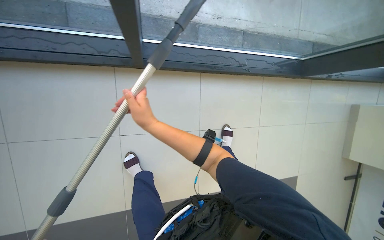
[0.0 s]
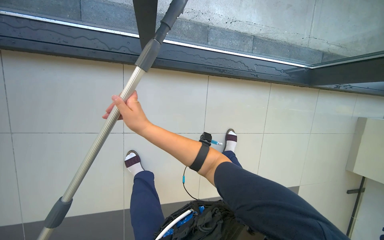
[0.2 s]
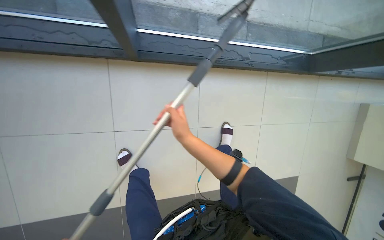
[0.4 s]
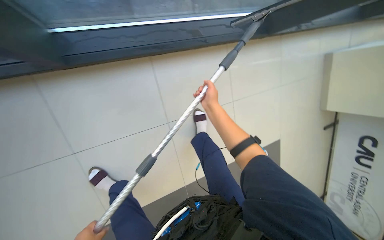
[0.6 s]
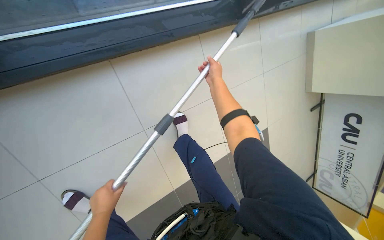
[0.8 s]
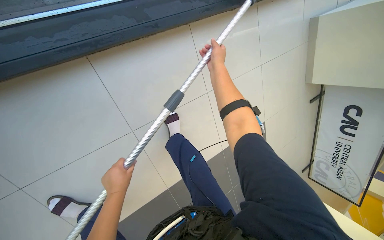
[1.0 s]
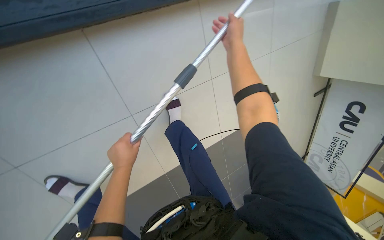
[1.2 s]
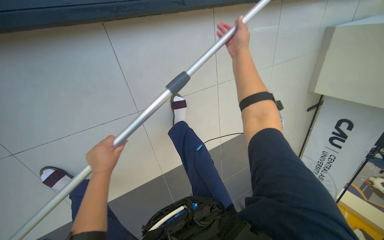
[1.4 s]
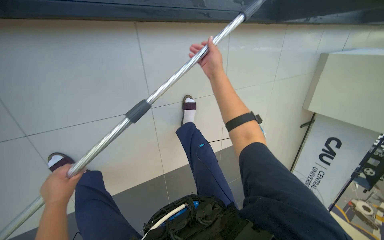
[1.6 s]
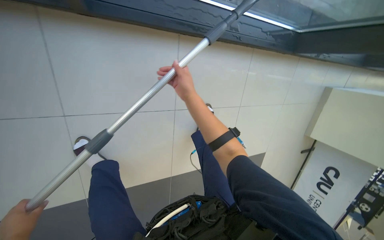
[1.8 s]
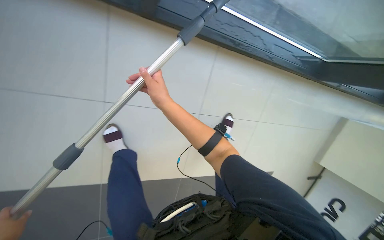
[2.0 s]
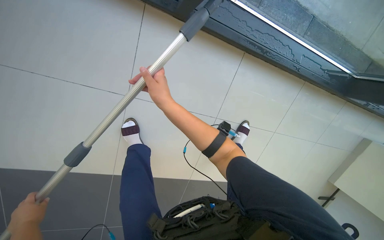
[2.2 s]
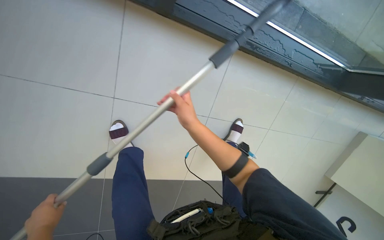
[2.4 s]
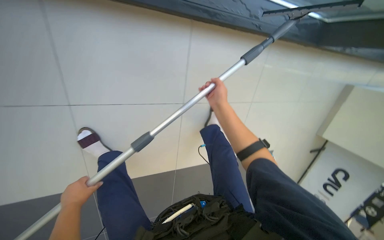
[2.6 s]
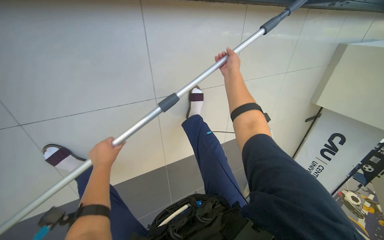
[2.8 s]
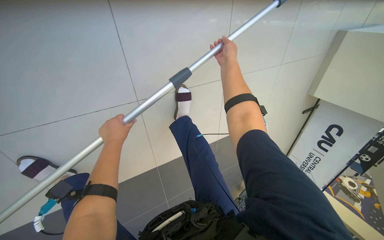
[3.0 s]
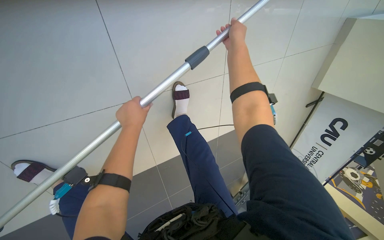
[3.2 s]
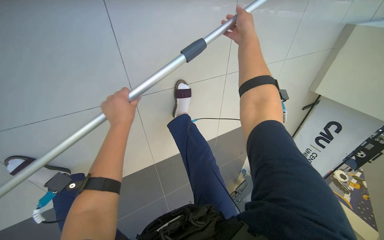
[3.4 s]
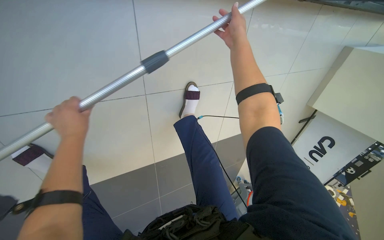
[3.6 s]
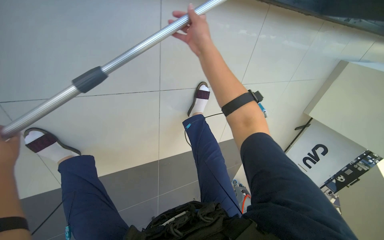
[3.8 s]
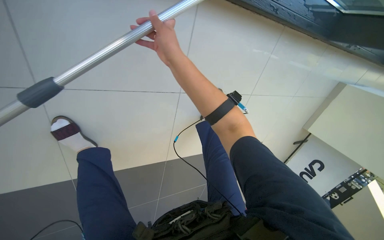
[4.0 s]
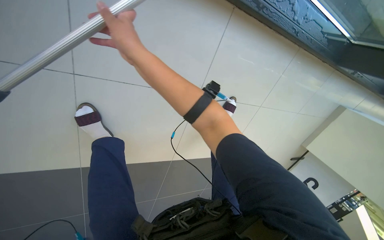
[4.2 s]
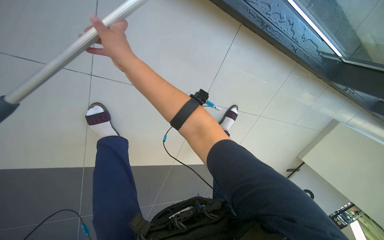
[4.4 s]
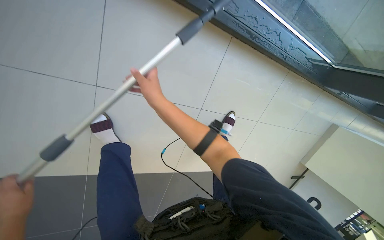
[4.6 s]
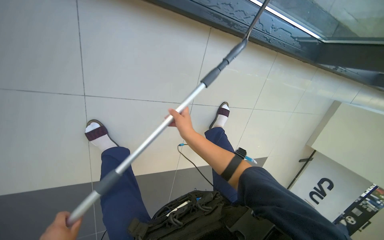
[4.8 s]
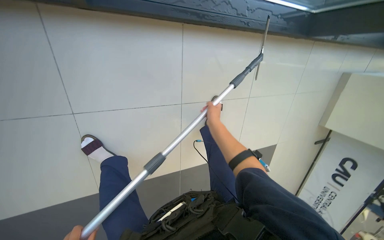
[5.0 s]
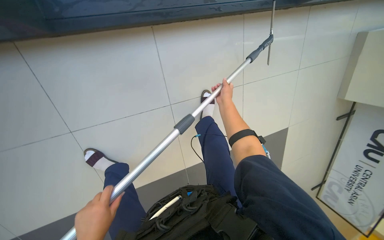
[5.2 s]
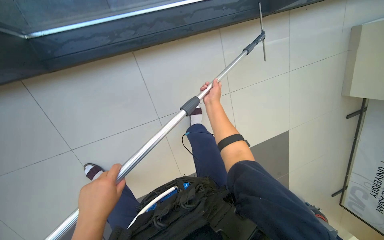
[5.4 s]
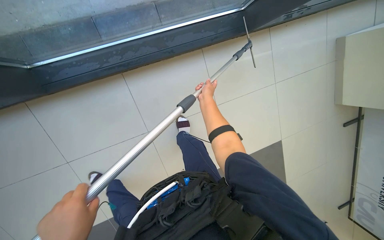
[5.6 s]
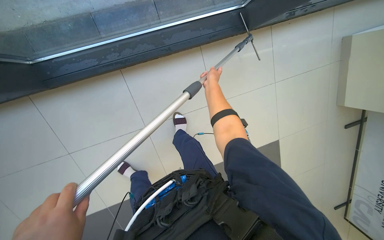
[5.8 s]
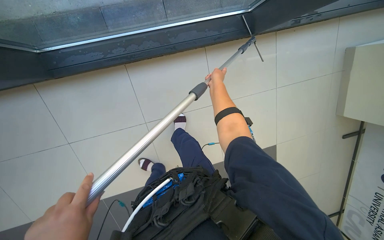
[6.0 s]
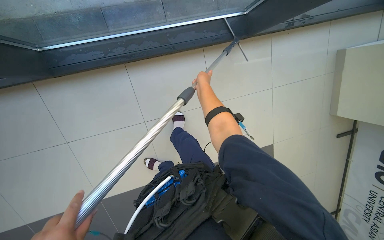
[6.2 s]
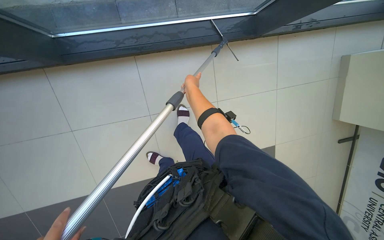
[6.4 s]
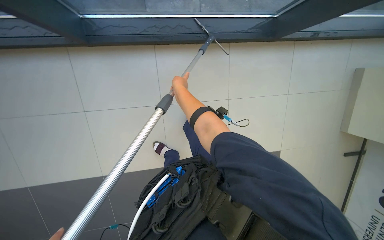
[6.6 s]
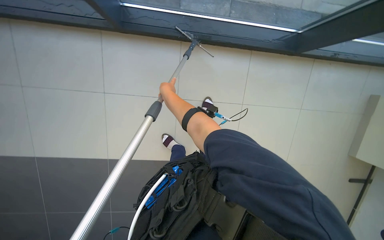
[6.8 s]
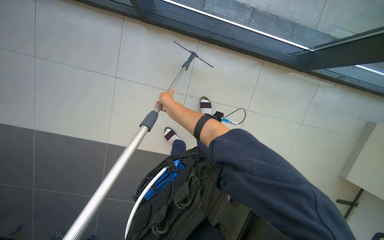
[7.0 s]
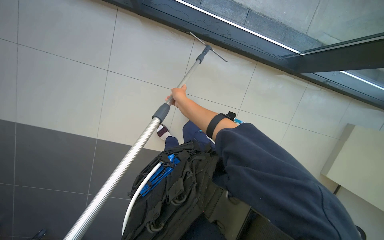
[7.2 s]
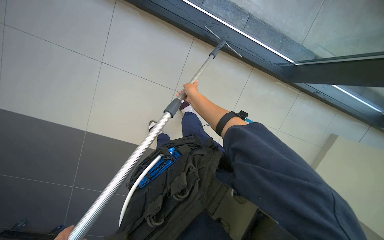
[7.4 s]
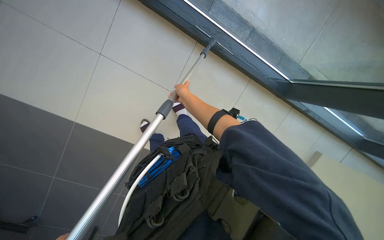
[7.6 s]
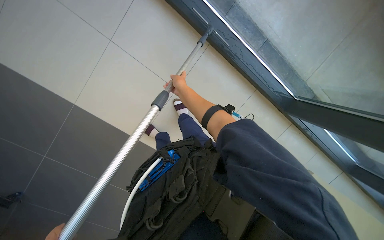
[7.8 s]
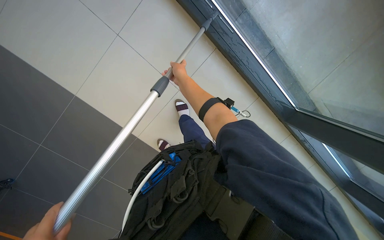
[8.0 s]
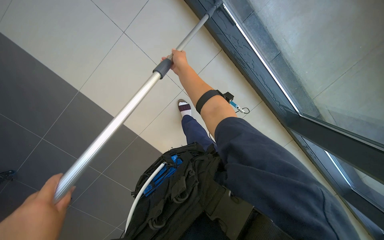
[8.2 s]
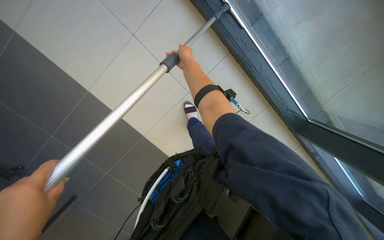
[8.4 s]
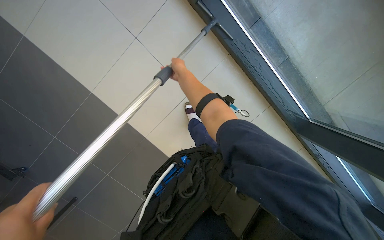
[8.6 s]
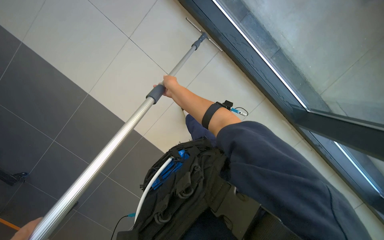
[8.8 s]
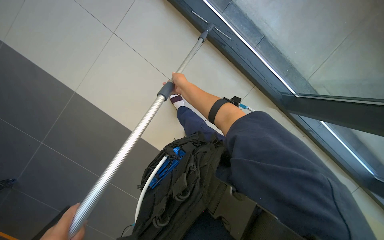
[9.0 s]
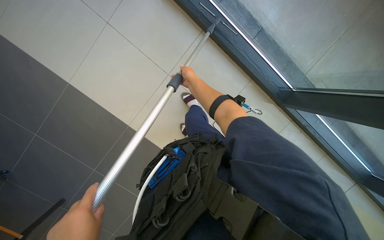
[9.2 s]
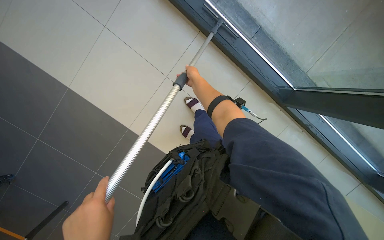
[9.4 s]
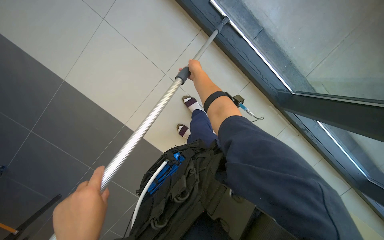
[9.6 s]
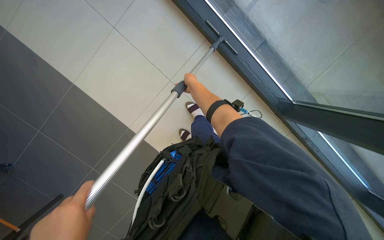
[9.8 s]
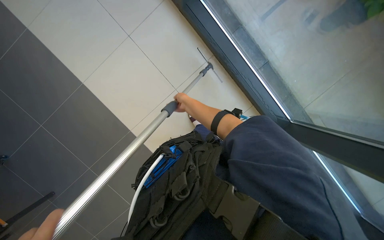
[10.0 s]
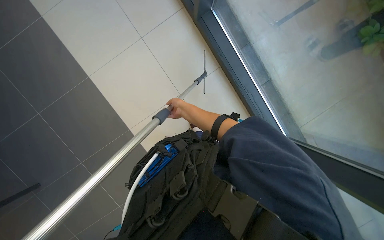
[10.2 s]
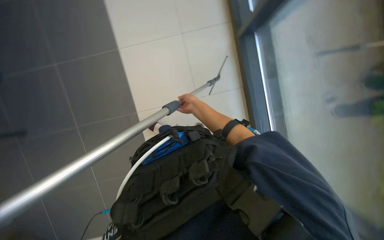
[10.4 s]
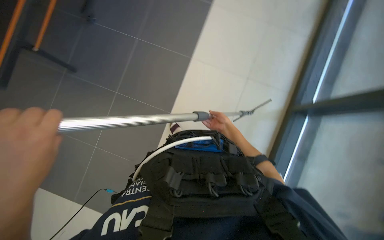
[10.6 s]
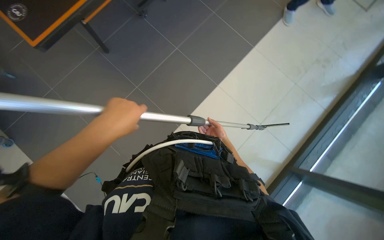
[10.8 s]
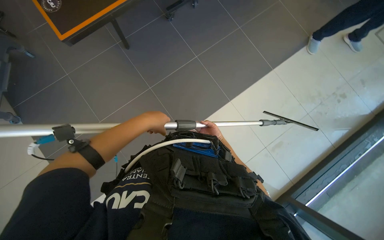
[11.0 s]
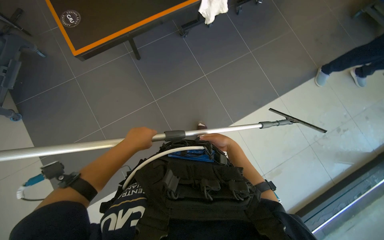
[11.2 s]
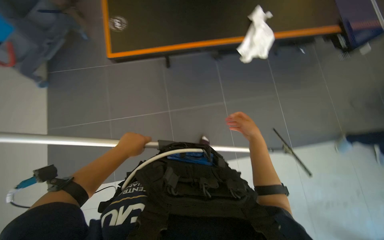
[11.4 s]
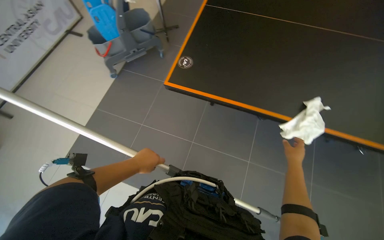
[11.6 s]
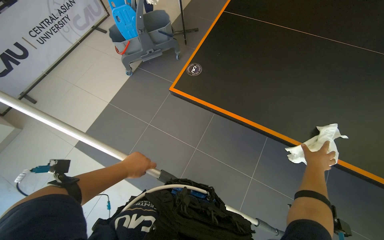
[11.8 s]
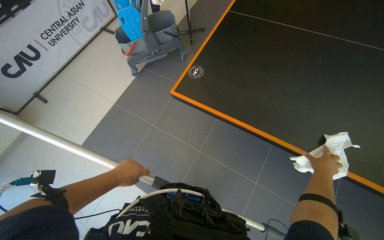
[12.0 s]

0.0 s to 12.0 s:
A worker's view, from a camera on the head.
Job: cleaning windows.
The whole recording: Cleaning glass panels and frames. The worker cleans the glass panels with a squeegee and wipes the window frames with a cloth.
0.0 to 1.6 s: The view tips downward by some 15 degrees.
3.0 to 4.4 s: The right hand heads to the left, covering some 40 cm.
4.4 to 6.0 s: The camera travels some 60 cm. The camera sweeps to the left, by roughly 20 degrees. The scene turns some 25 degrees counterclockwise in the picture.
6.0 to 7.6 s: The head travels about 50 cm. Everything in view rotates roughly 40 degrees clockwise.
9.0 to 10.4 s: The camera pitches upward, by about 15 degrees. The scene rotates clockwise by about 35 degrees.

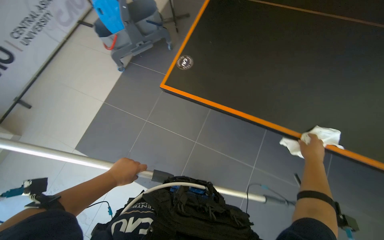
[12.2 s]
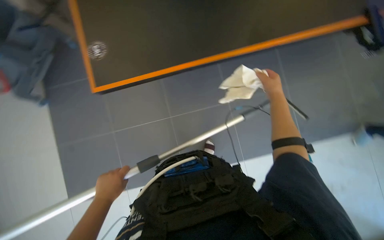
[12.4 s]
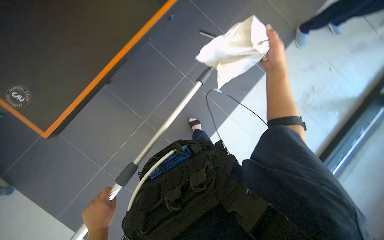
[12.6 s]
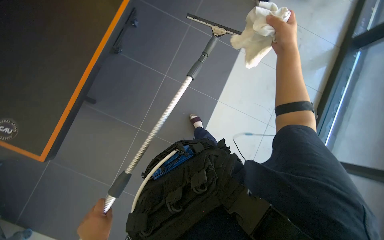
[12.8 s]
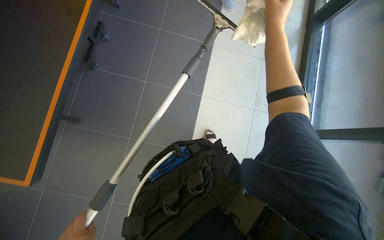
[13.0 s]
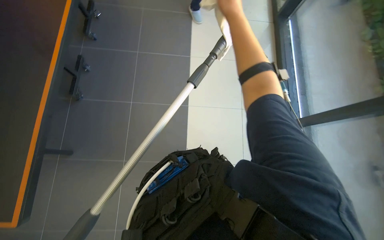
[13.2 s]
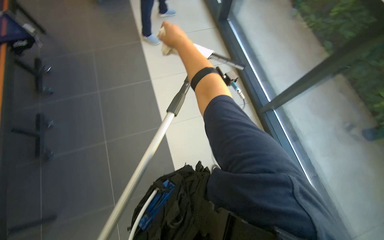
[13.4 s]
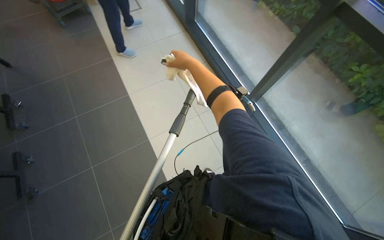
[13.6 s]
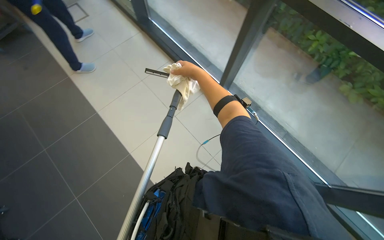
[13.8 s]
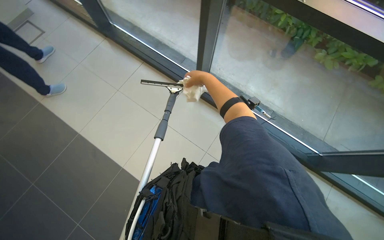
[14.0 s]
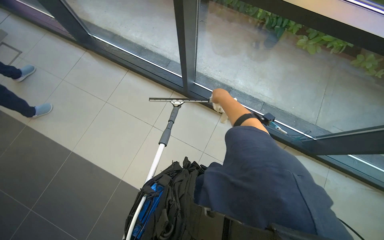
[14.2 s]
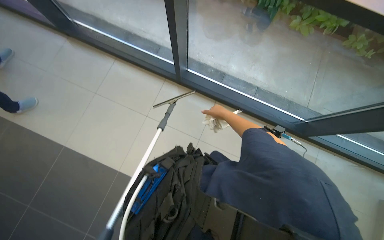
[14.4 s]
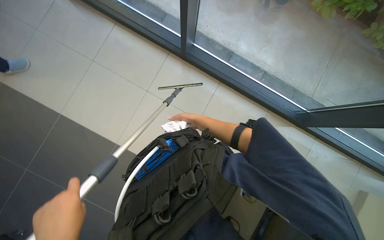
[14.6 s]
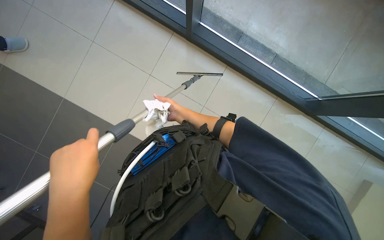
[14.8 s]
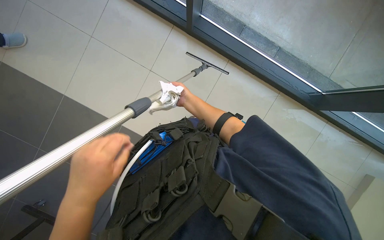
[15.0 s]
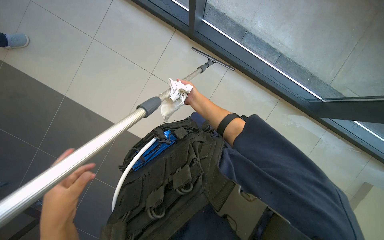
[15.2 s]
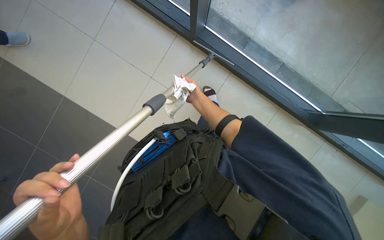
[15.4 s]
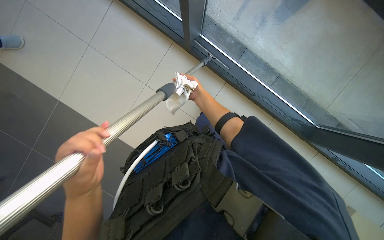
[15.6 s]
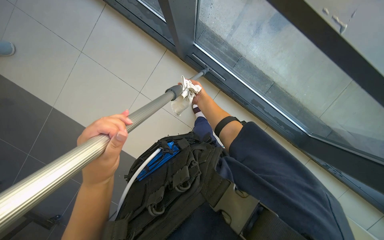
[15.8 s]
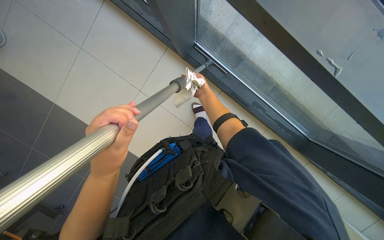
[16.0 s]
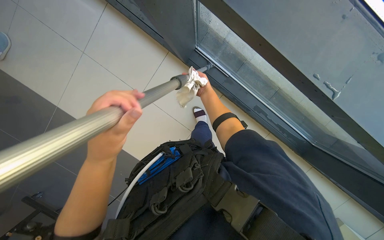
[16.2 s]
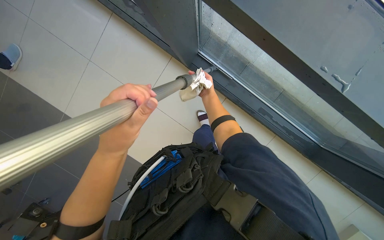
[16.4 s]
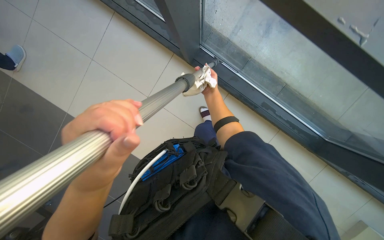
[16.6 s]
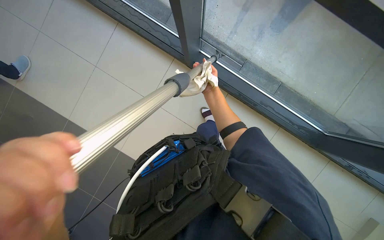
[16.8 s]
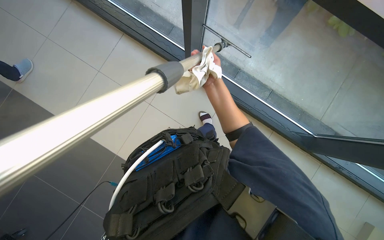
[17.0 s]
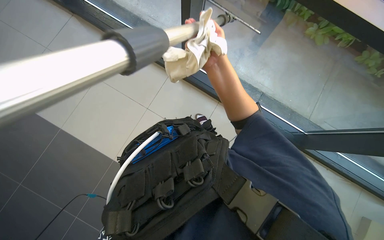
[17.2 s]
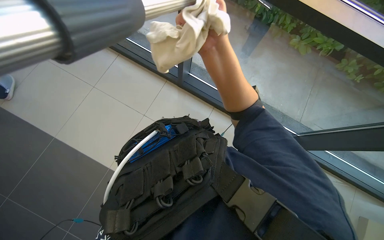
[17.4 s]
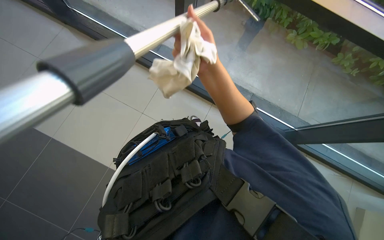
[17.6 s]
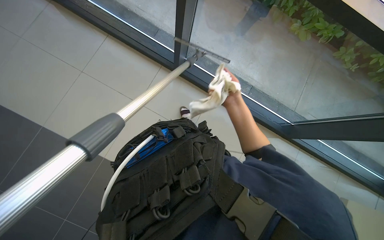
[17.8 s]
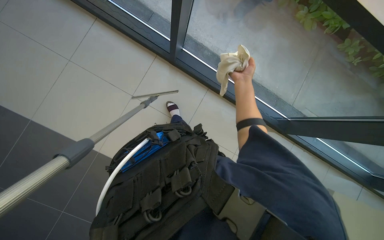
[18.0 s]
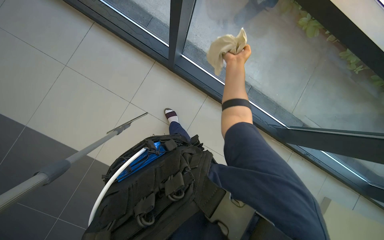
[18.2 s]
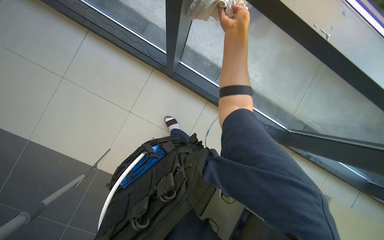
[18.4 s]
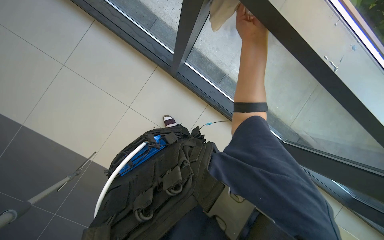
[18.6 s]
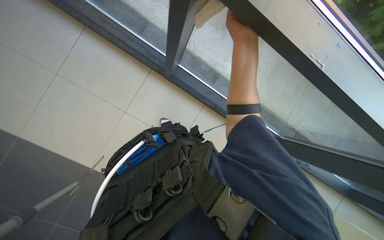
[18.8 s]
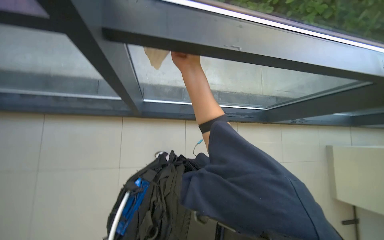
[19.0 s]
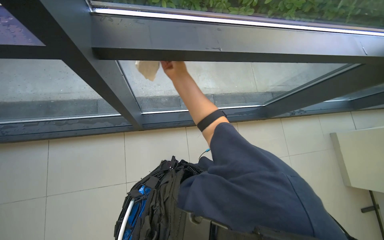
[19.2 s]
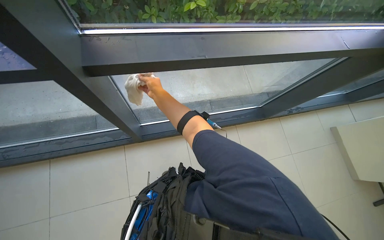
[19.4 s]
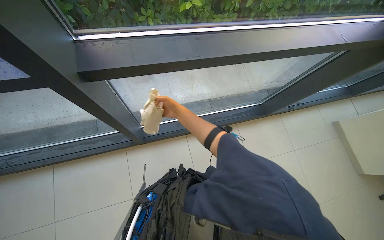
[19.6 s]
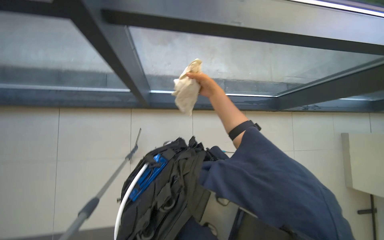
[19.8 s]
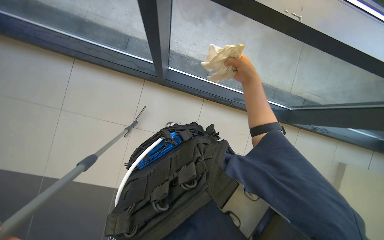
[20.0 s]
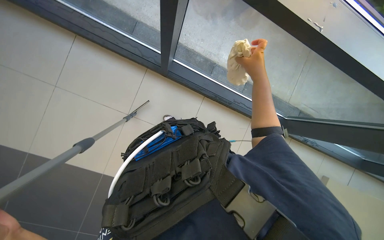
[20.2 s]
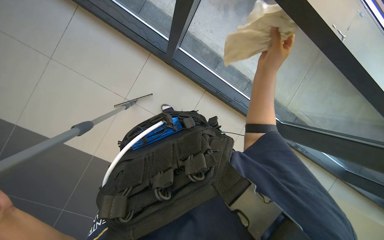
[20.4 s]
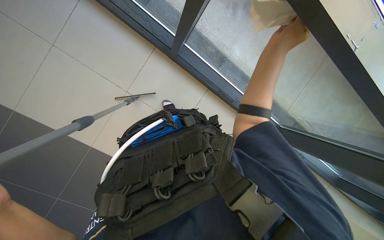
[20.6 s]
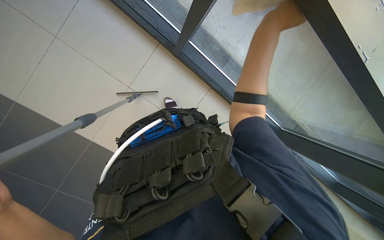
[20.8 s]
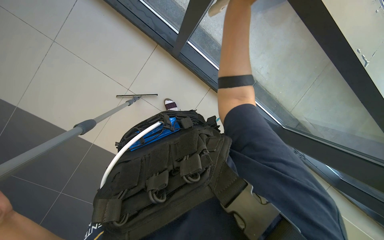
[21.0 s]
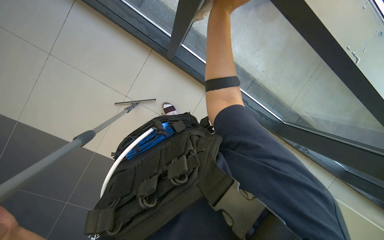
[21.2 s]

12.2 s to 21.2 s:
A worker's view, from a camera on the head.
Job: cleaning windows.
The whole recording: Cleaning glass panels and frames. The worker cleans the glass panels with a squeegee and wipes the window frames with a cloth.
12.2 to 13.8 s: The wearer's head swings about 90 degrees to the right.
13.8 to 15.2 s: The view tips downward by some 20 degrees.
15.2 to 16.6 s: The left hand shifts roughly 20 cm to the right, up the picture and nearer to the camera.
16.6 to 18.2 s: The right hand moves to the right, nearer to the camera and up the picture, some 20 cm.
18.2 to 19.8 s: The right hand moves down the picture, approximately 10 cm, and travels nearer to the camera and back again, approximately 15 cm each way.
19.8 to 21.2 s: The scene turns some 35 degrees clockwise in the picture.
